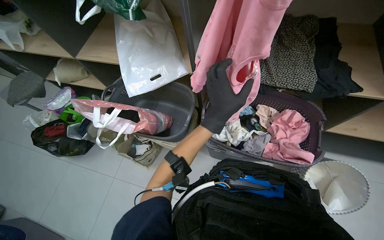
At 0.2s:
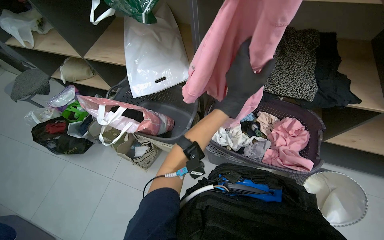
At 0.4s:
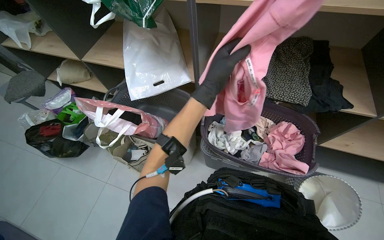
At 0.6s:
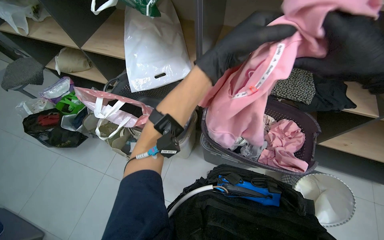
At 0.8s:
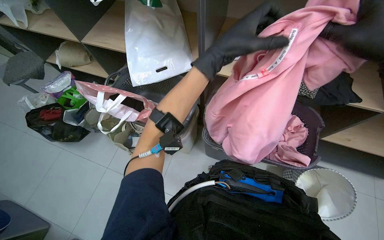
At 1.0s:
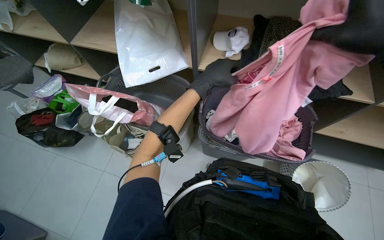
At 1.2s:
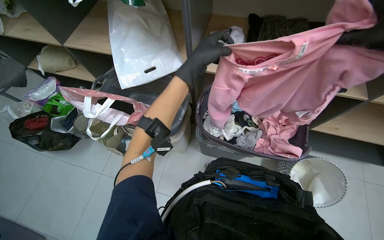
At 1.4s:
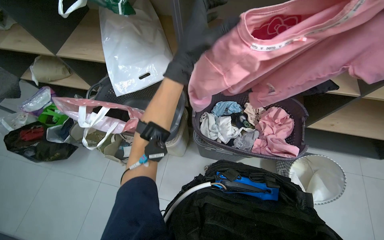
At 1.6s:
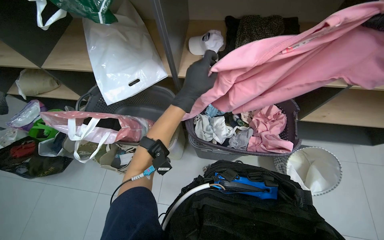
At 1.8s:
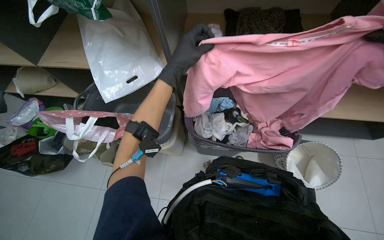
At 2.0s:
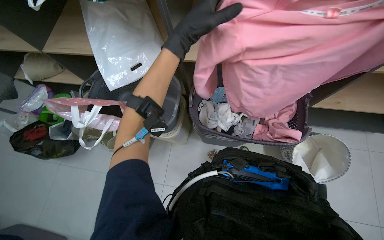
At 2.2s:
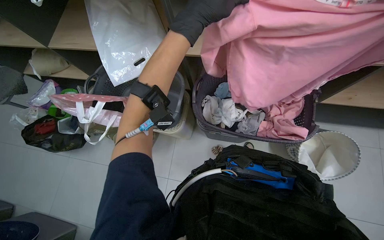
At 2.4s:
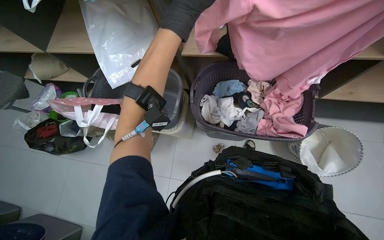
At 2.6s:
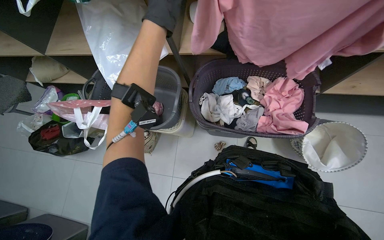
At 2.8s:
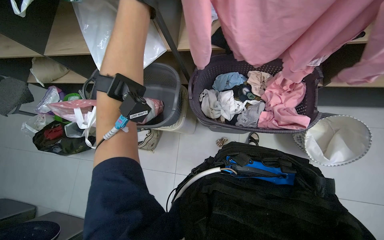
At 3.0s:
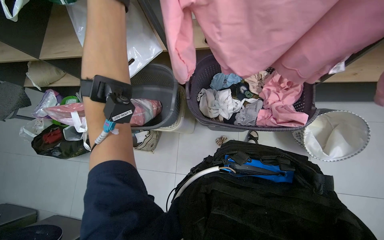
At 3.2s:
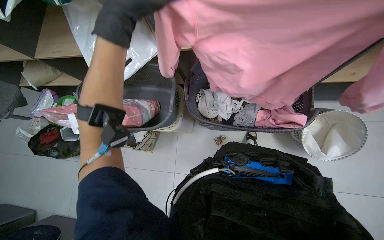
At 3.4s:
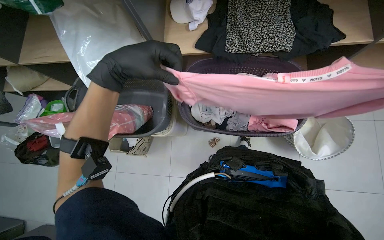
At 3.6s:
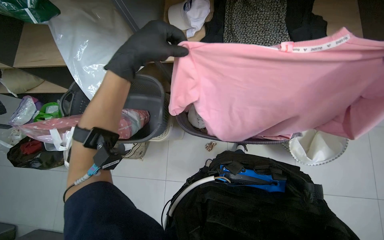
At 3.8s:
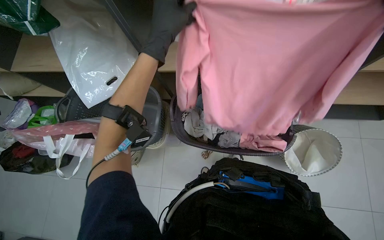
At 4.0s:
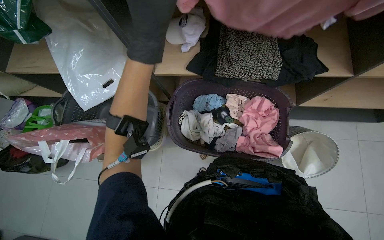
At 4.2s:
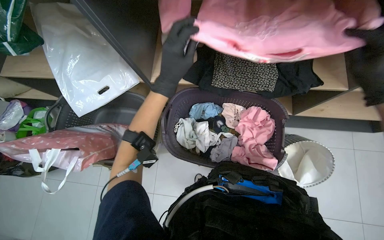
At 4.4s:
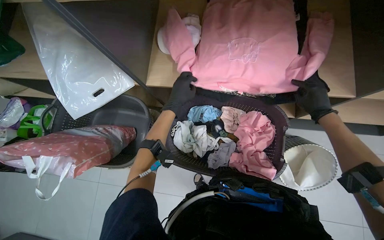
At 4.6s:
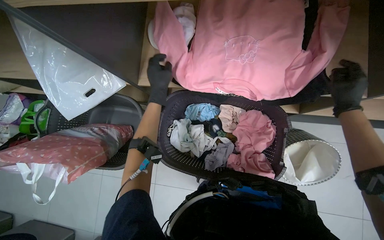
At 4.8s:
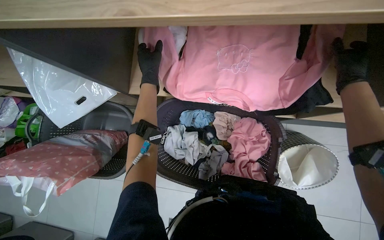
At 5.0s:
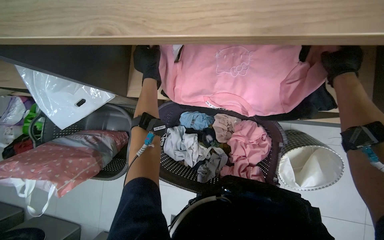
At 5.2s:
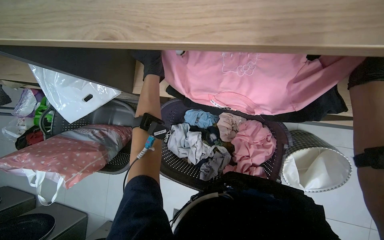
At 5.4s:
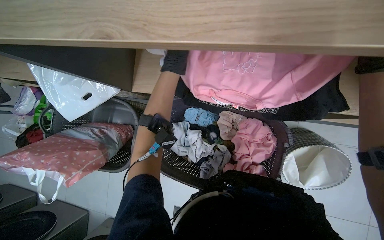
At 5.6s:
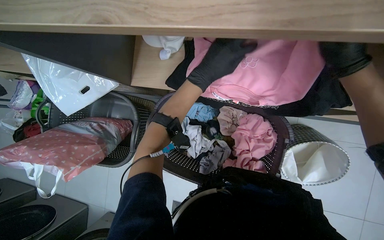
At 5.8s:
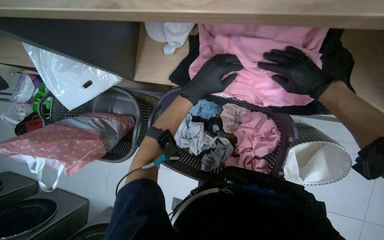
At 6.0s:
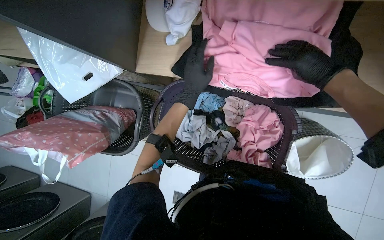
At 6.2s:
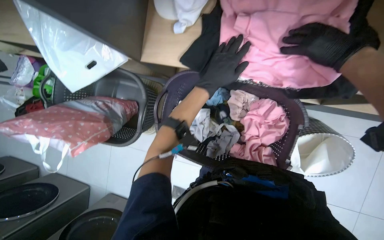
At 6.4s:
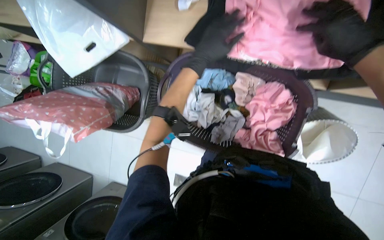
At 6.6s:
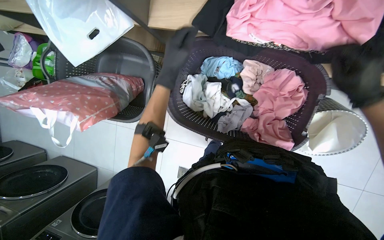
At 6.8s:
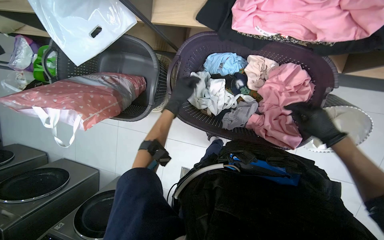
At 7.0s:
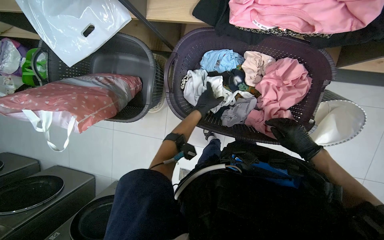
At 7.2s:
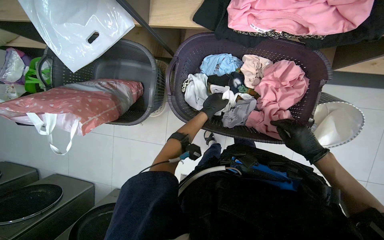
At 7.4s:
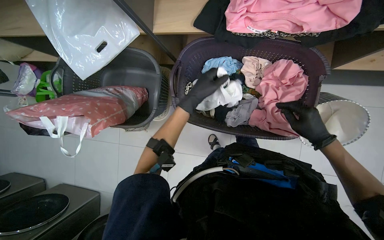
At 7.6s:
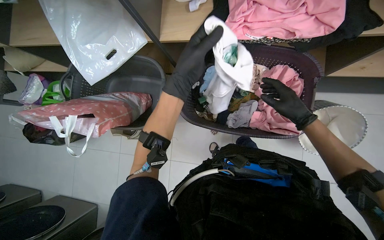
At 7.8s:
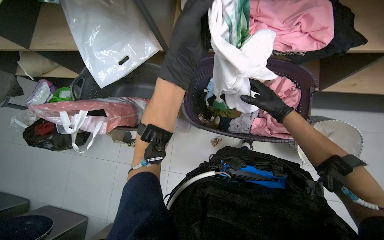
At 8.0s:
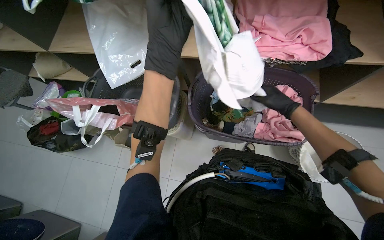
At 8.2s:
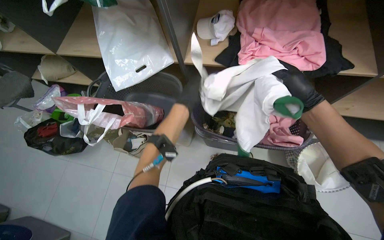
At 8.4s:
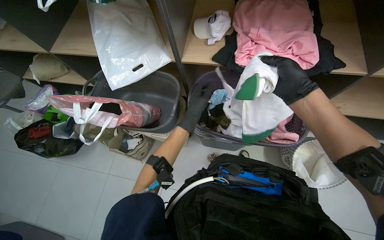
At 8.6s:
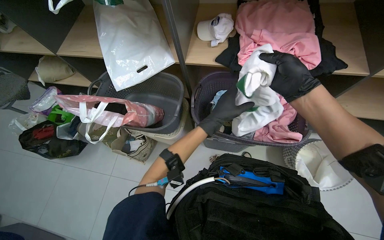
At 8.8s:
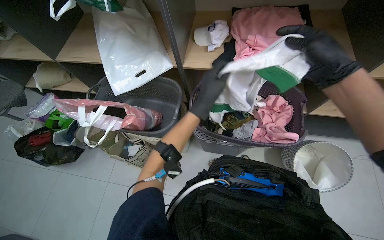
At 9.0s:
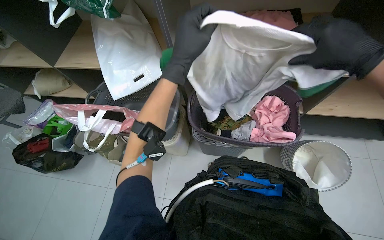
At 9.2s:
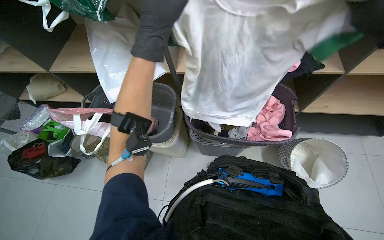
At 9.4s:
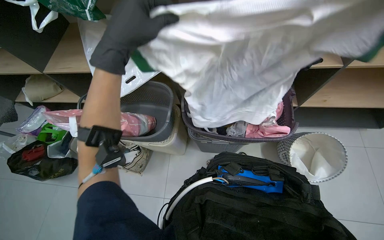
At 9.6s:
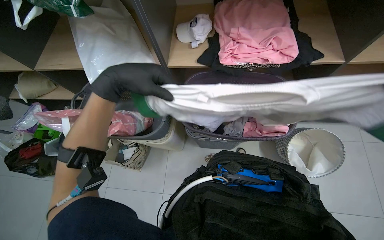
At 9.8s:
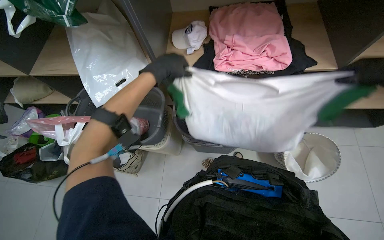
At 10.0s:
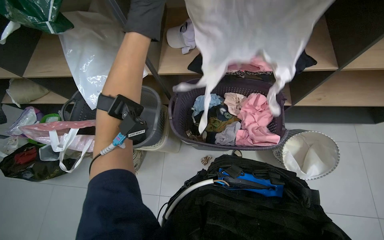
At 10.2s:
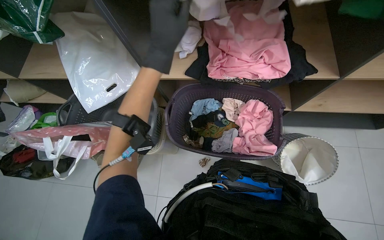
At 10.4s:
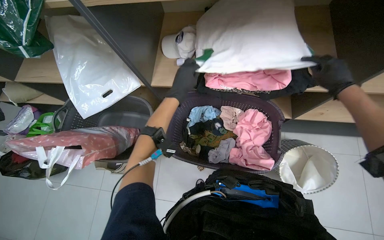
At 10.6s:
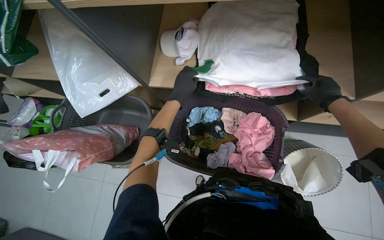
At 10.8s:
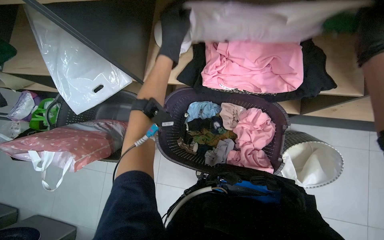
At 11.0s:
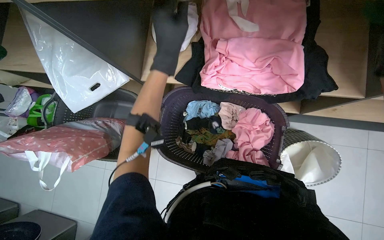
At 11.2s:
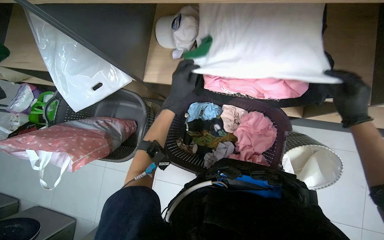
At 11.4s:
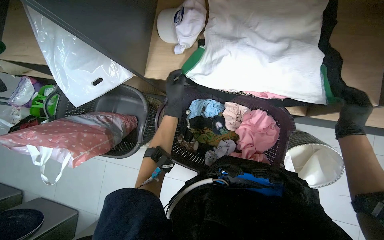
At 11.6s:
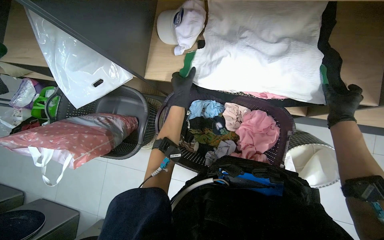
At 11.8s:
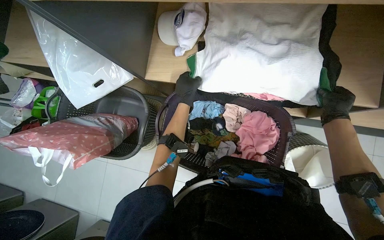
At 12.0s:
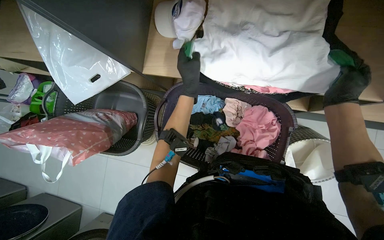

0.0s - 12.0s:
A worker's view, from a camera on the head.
Job: managing laundry.
The whole recording: Folding and organizing laundry. The worker folds and organizes various clothes, placing them into baskets, on shelves, and into bags.
1.6s - 3.0s: The left hand shifts roughly 20 cm up the picture and to the left.
3.0s - 4.4s: The view tips upward by some 10 degrees. The left hand moves up and down the picture over approximately 20 cm, changing direction 2 times.
4.4s - 6.0s: The wearer looks approximately 15 degrees further downward. The left hand heads to the right, covering roughly 10 cm, and moves approximately 20 cm farther from the camera and comes back.
6.0s - 7.6s: The left hand travels farther from the camera and back again, some 30 cm each way; the right hand shifts about 30 cm down the picture.
7.6s - 9.0s: The view tips upward by approximately 20 degrees. The left hand goes farther from the camera and returns, about 10 cm each way; the right hand heads nearer to the camera, covering about 30 cm.
9.0s - 10.4s: The left hand shifts approximately 20 cm farther from the camera.
10.4s - 12.0s: The wearer looks roughly 15 degrees further downward. The left hand goes up the picture and returns, some 20 cm each way.

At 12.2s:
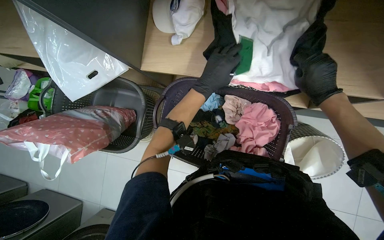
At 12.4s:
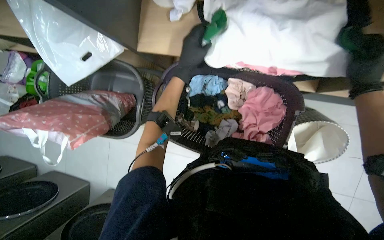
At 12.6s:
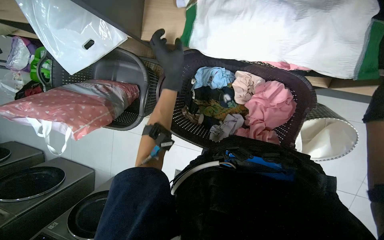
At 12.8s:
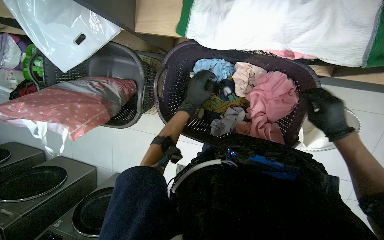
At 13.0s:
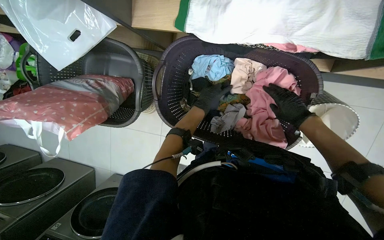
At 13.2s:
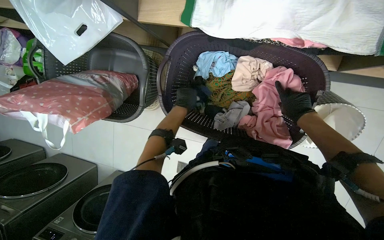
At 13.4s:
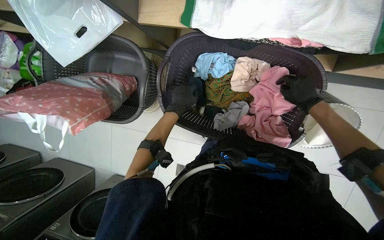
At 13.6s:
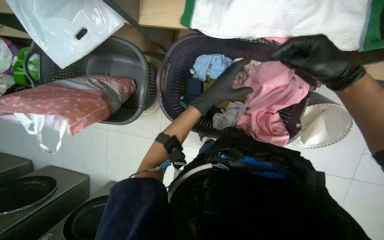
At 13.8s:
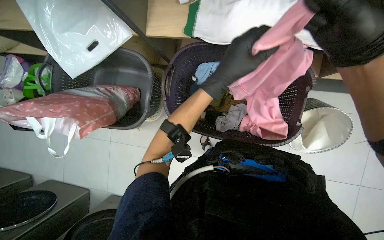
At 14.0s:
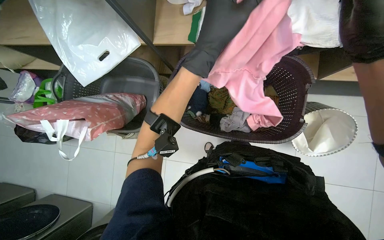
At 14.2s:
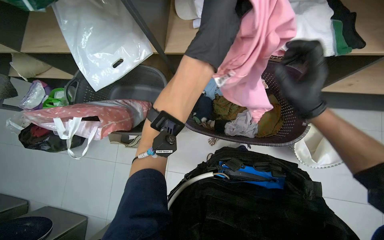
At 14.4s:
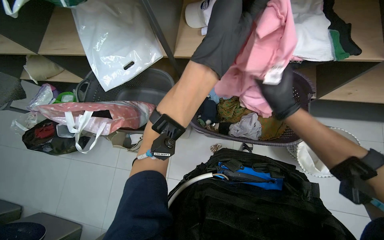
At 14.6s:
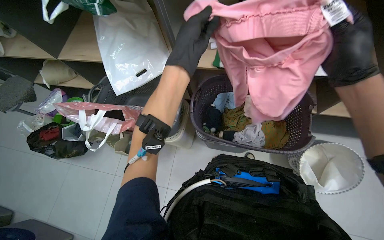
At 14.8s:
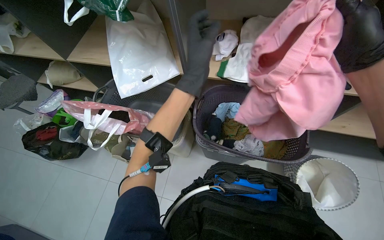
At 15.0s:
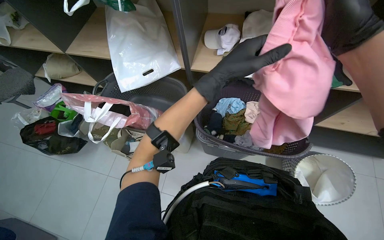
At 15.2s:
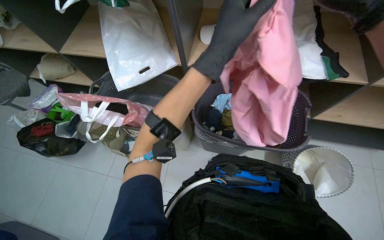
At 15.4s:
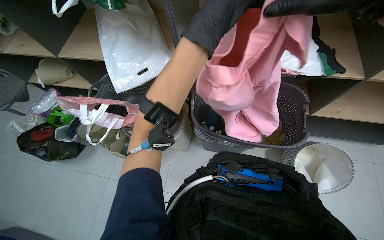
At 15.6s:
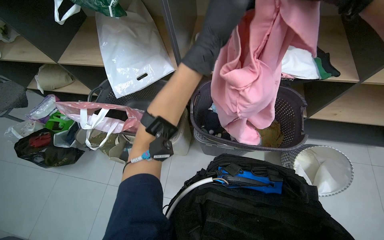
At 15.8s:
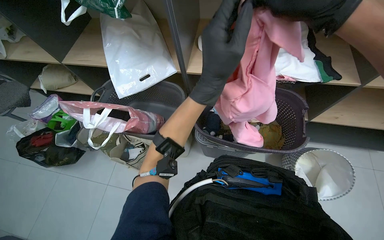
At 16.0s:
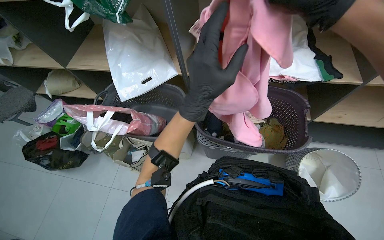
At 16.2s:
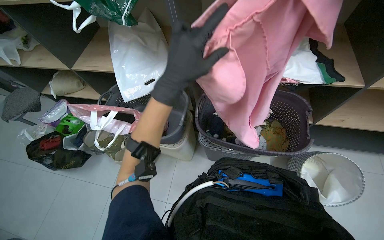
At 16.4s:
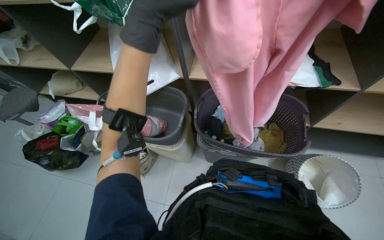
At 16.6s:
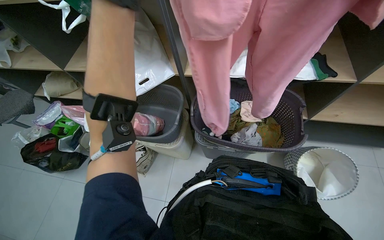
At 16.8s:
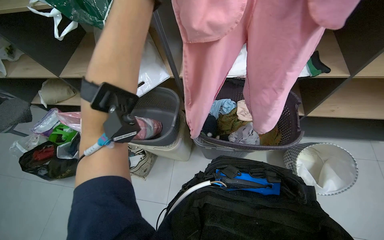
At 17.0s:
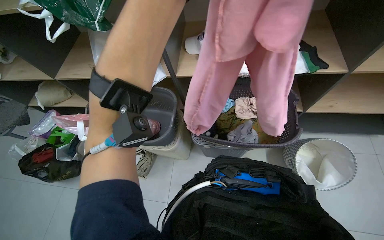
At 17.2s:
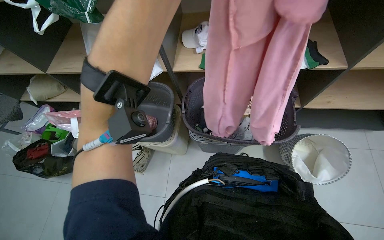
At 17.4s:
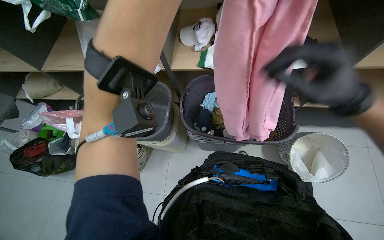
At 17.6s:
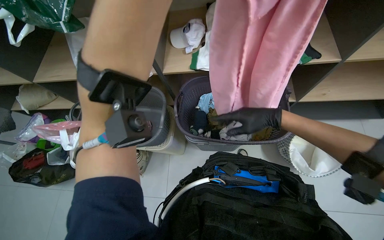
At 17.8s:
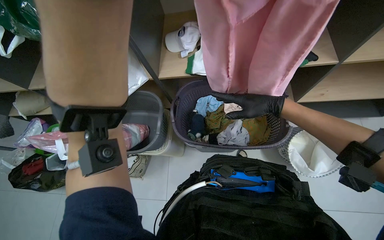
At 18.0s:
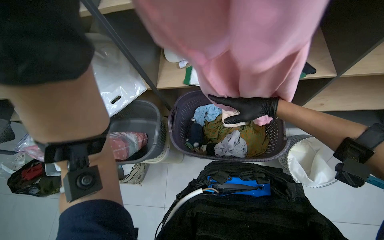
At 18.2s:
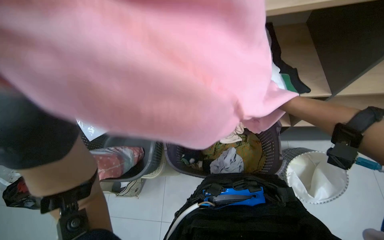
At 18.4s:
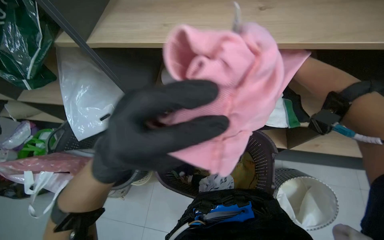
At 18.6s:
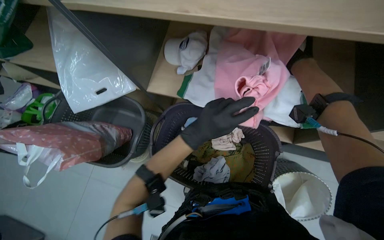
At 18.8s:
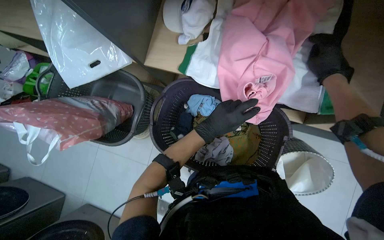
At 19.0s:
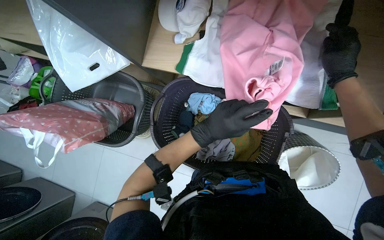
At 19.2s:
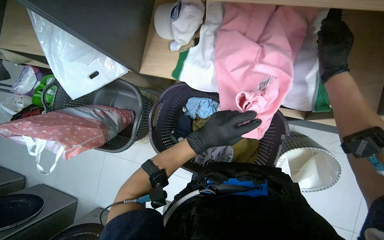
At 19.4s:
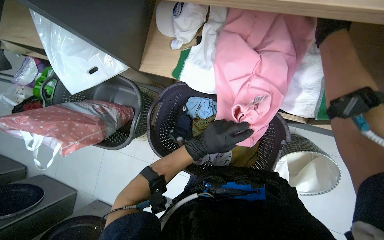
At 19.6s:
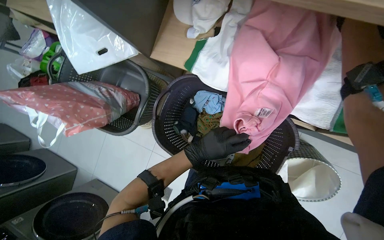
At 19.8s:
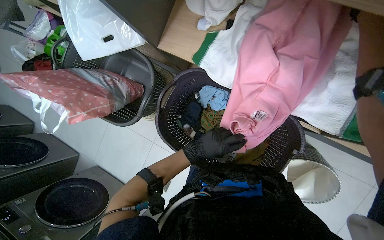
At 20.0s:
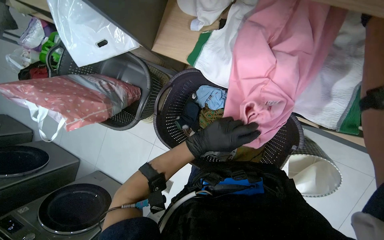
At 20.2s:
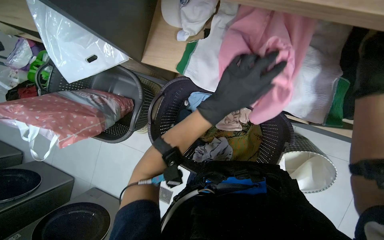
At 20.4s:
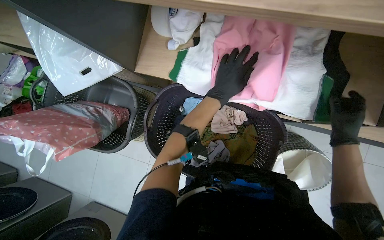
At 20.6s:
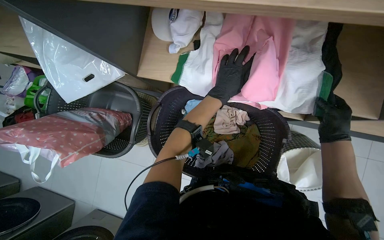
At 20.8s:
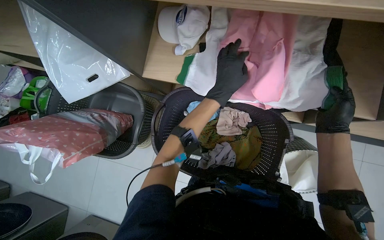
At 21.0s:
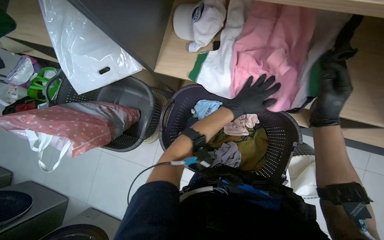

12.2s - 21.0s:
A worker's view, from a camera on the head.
Job: managing laundry.
The whole recording: Folding and organizing laundry. The worker folds and organizes various clothes, placing them into baskets, on shelves, and into bags.
12.2s - 13.6s: The left hand goes nearer and farther, some 20 cm each way, reversing 2 times.
13.6s - 15.2s: The camera pitches upward, by approximately 30 degrees. The left hand is displaced nearer to the camera by roughly 30 cm.
18.0s - 19.6s: The wearer looks some 20 degrees further downward.
19.6s - 21.0s: The left hand travels up the picture and to the right by approximately 20 cm.
